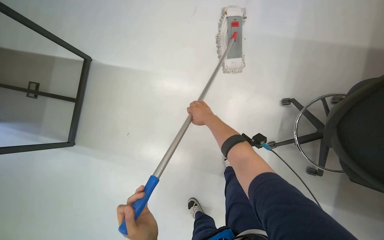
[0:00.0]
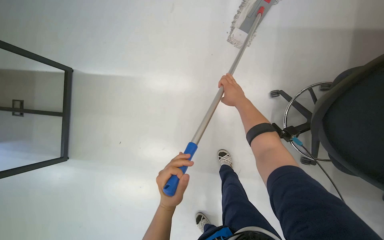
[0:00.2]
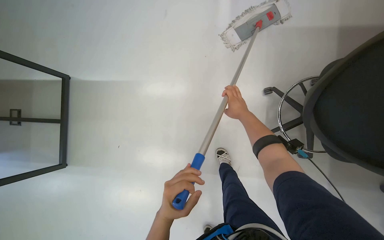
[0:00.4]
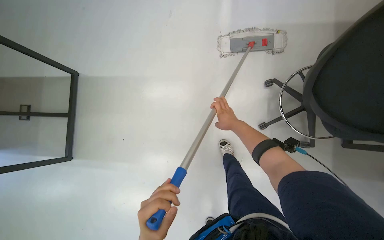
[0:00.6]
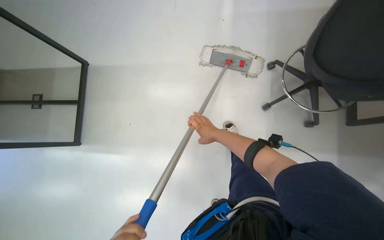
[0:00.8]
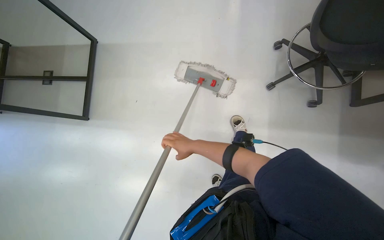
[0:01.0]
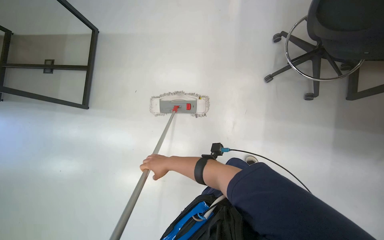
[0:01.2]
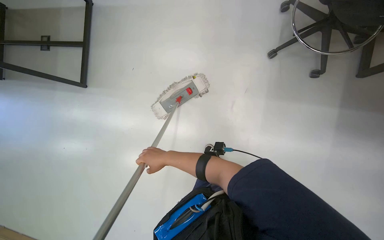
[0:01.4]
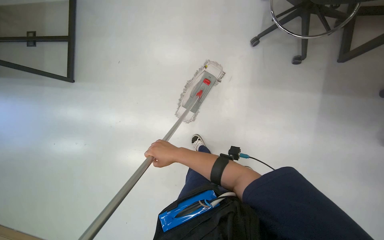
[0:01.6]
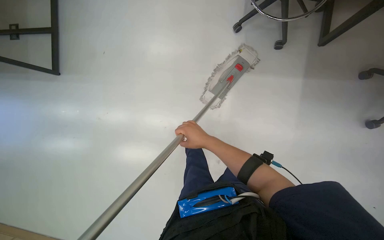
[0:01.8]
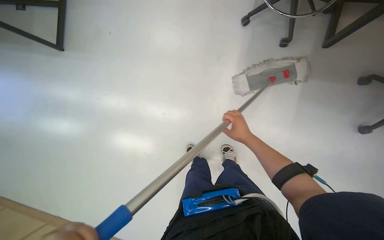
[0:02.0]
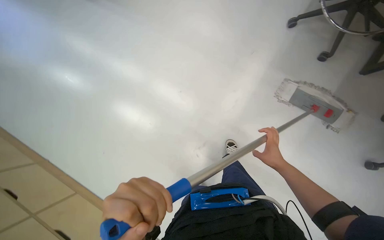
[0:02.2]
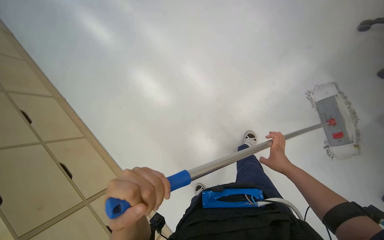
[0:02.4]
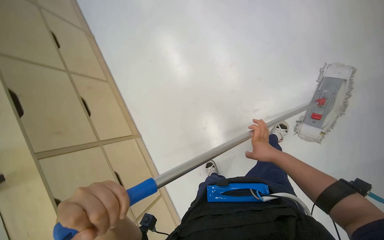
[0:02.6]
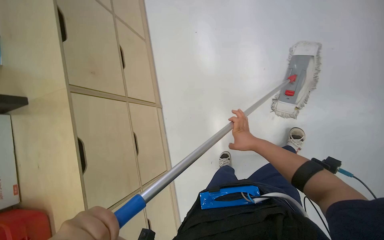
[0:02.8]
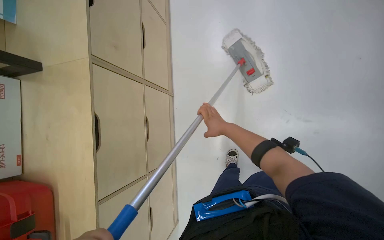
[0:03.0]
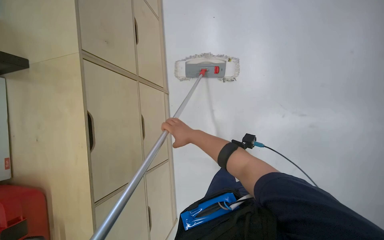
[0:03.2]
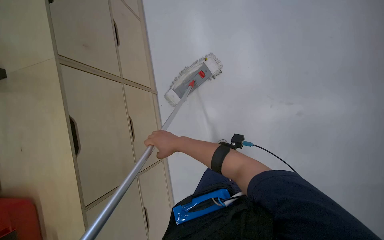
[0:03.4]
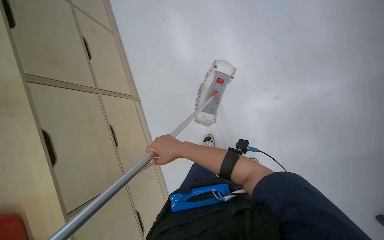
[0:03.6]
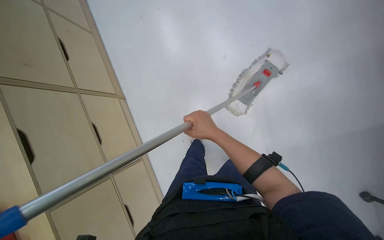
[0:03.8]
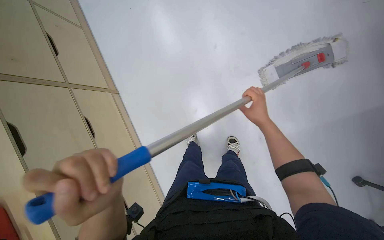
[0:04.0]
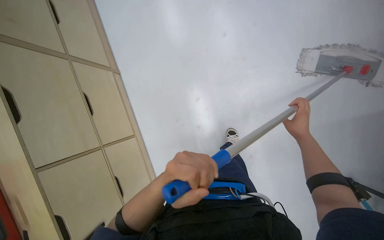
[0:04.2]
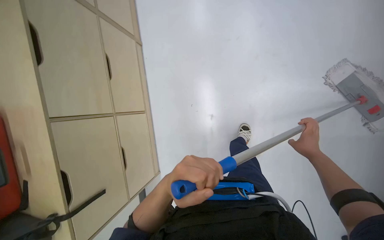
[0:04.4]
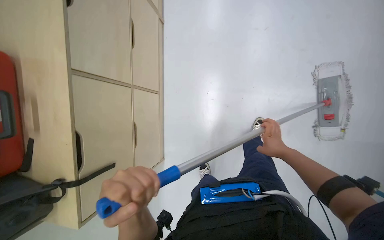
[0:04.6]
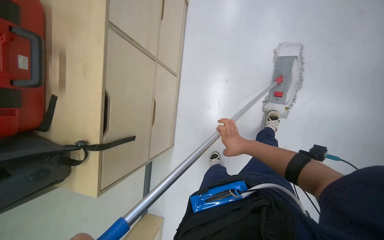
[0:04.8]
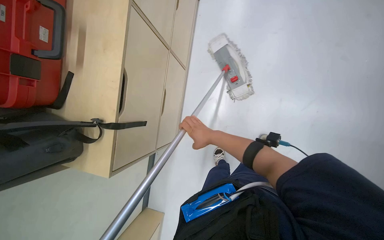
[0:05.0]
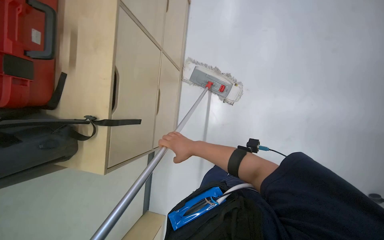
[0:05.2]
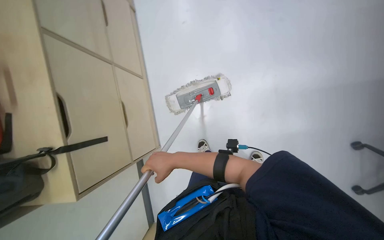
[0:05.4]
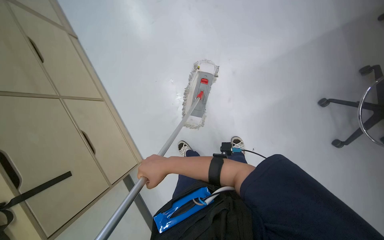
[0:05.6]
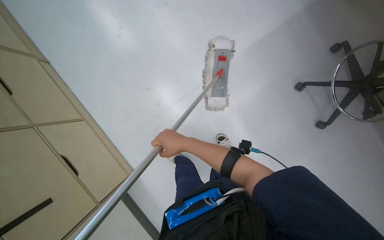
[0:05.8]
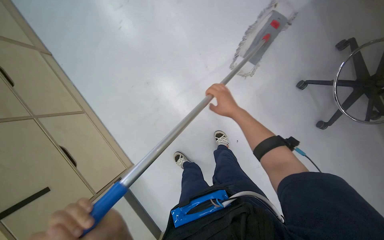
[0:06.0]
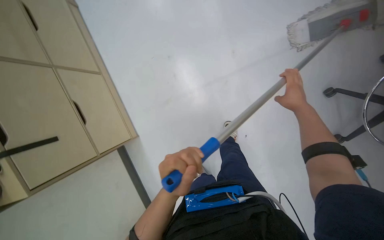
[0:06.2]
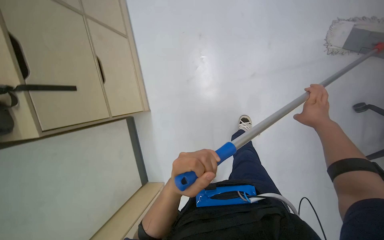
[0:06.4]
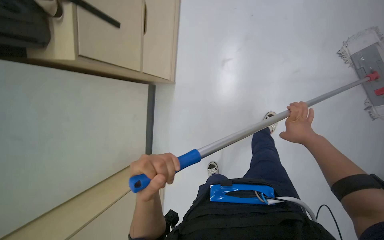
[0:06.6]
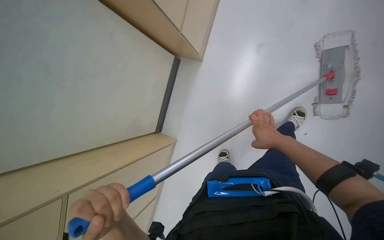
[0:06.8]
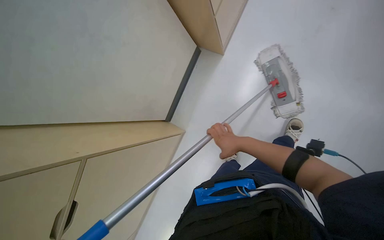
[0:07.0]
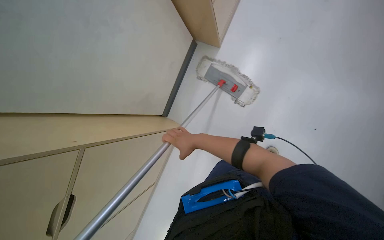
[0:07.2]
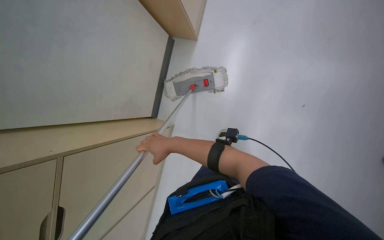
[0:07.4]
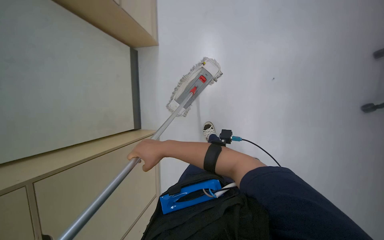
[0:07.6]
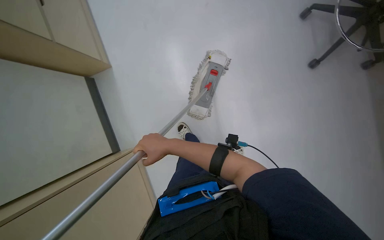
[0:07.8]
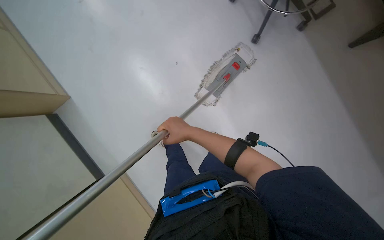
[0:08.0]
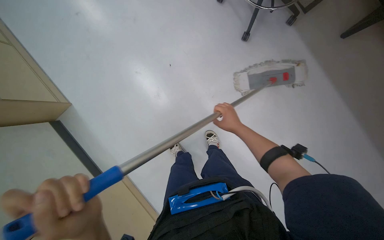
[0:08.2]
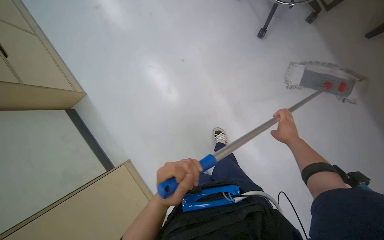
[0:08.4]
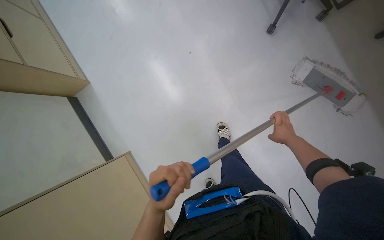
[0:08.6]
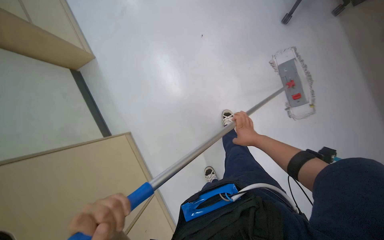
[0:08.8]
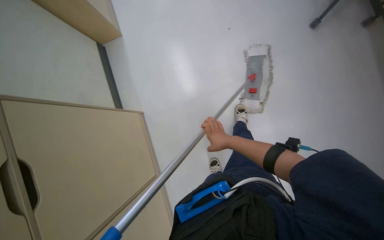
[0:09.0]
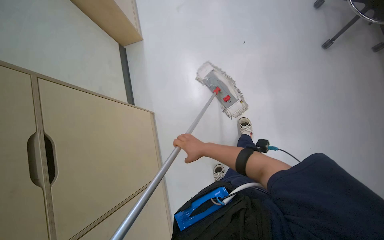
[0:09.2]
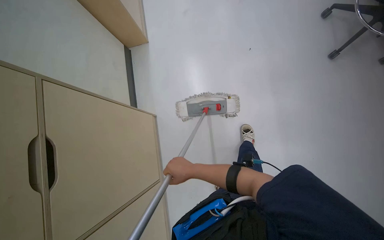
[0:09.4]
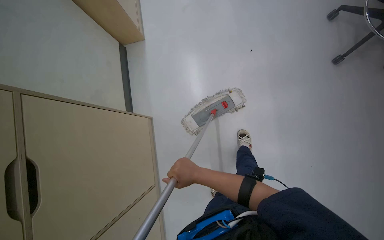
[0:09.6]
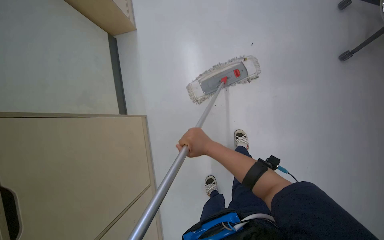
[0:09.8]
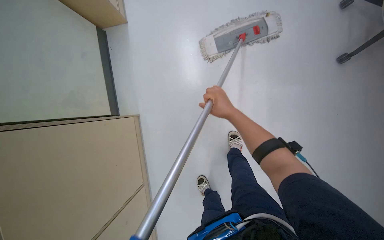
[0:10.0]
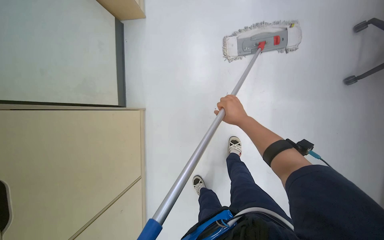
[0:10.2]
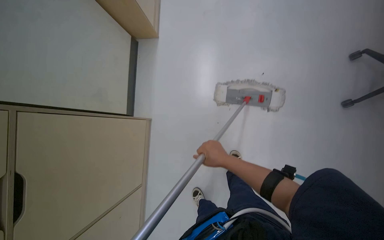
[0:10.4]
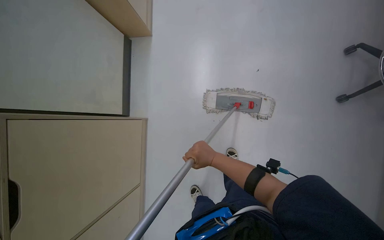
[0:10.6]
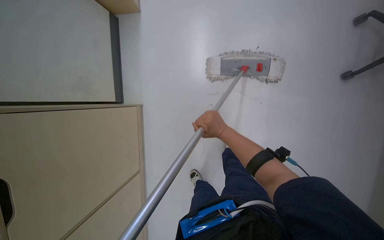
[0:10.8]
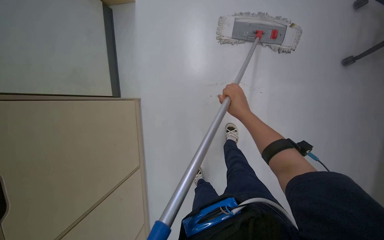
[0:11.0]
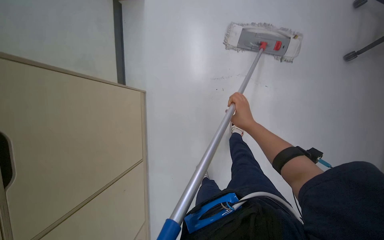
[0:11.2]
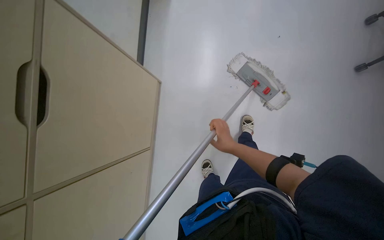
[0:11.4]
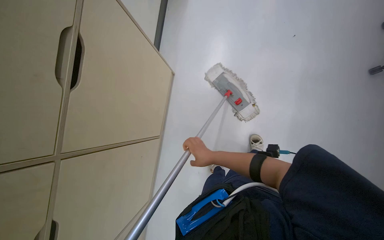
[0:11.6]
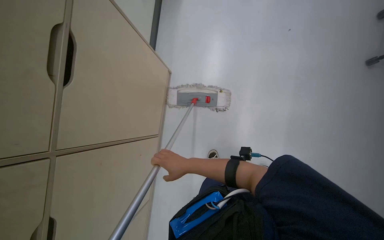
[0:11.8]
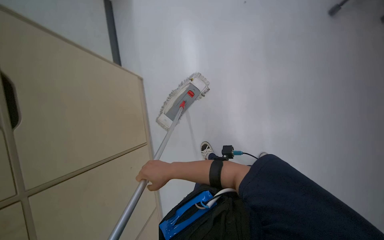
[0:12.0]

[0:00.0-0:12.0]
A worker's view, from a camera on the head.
Job: mopping floor.
The whole recording: Mopping office floor. The worker mops the office floor, moving chairs and opening a glass door to clean the entire area.
0:03.0 to 0:04.4: The wearer looks approximately 15 degrees further downward. The right hand travels to the right by approximately 35 cm.
0:09.0 to 0:10.4: The right hand goes down the picture and returns, some 5 cm each way.

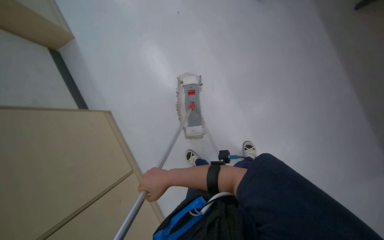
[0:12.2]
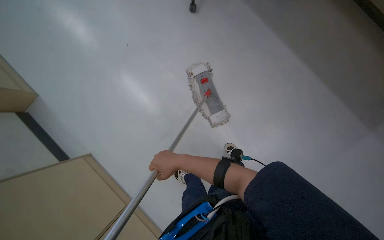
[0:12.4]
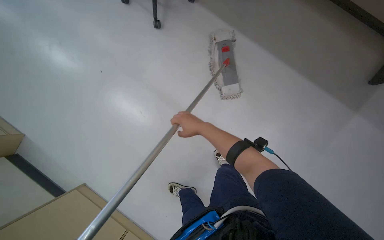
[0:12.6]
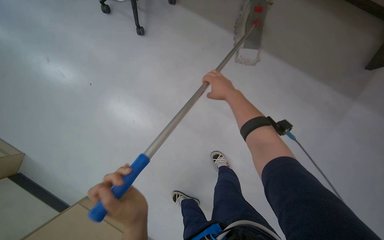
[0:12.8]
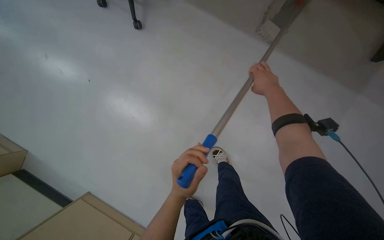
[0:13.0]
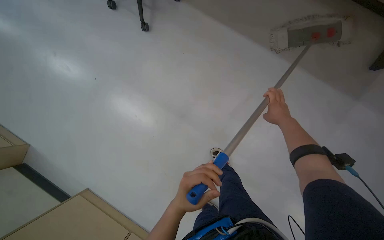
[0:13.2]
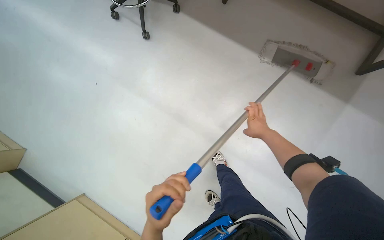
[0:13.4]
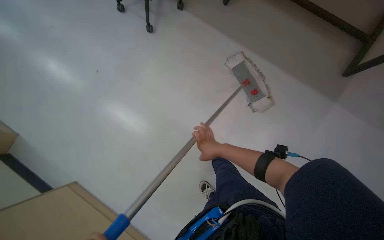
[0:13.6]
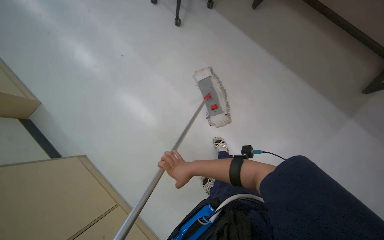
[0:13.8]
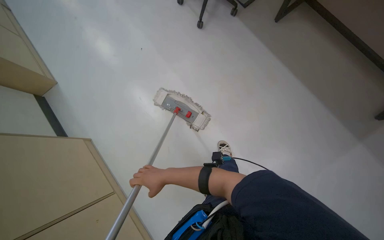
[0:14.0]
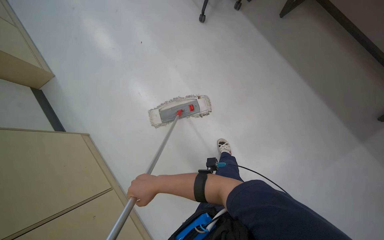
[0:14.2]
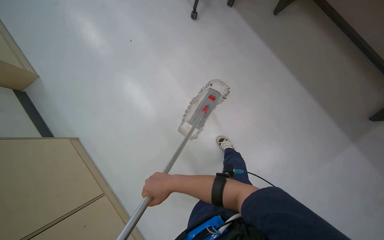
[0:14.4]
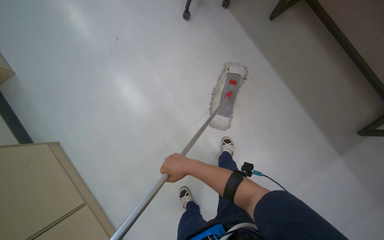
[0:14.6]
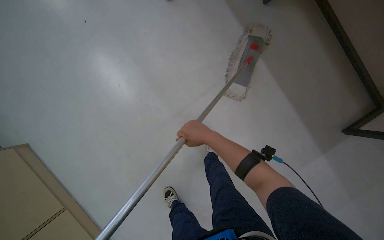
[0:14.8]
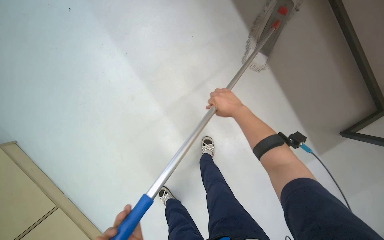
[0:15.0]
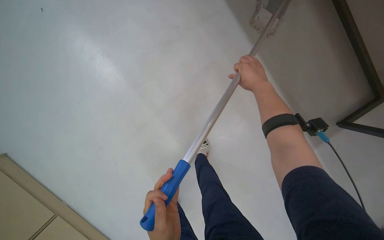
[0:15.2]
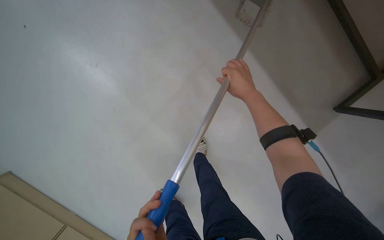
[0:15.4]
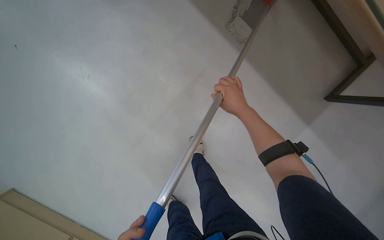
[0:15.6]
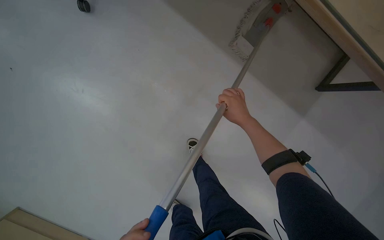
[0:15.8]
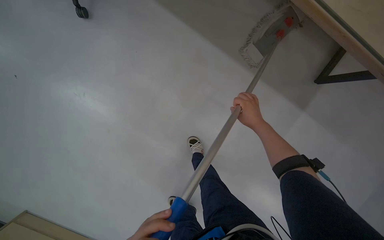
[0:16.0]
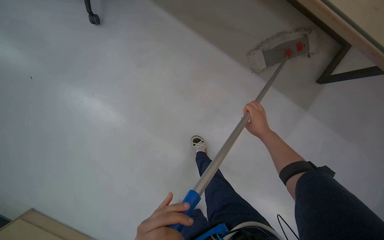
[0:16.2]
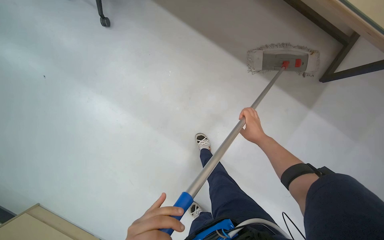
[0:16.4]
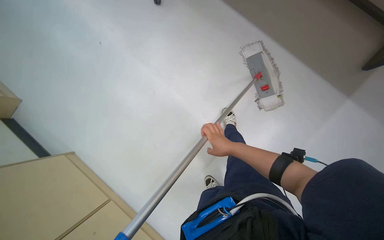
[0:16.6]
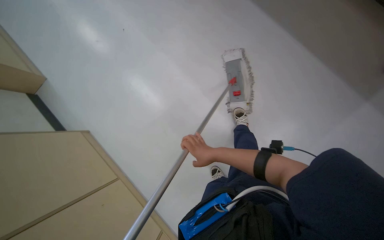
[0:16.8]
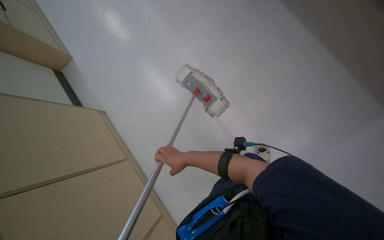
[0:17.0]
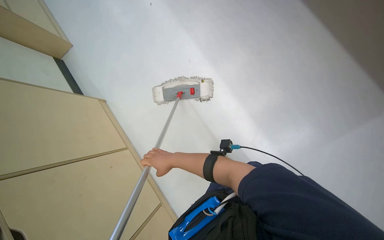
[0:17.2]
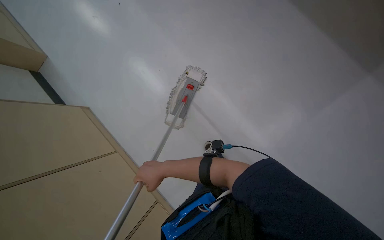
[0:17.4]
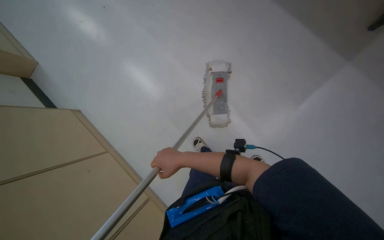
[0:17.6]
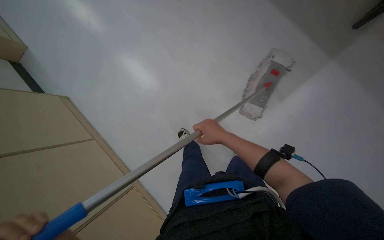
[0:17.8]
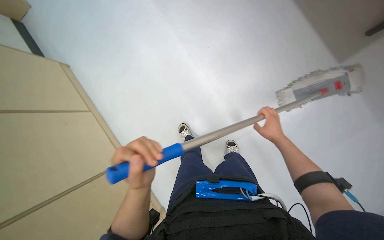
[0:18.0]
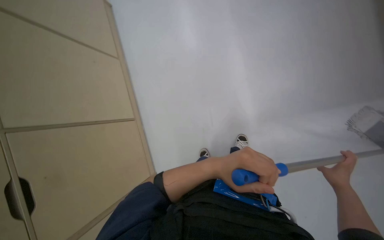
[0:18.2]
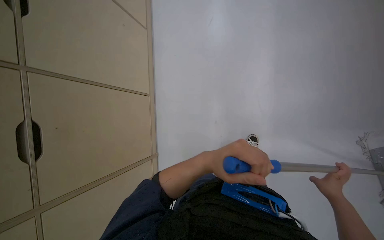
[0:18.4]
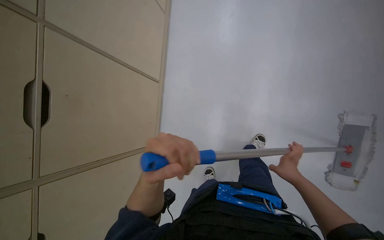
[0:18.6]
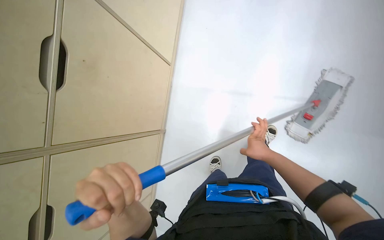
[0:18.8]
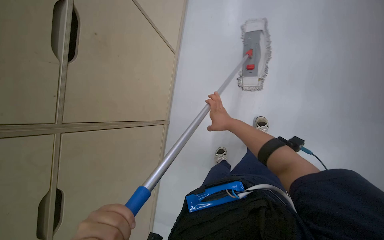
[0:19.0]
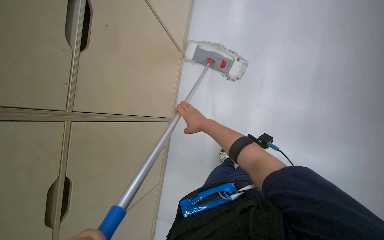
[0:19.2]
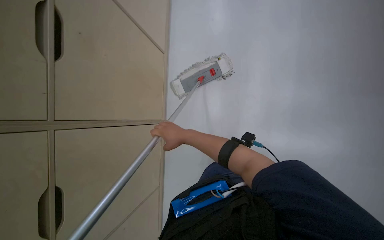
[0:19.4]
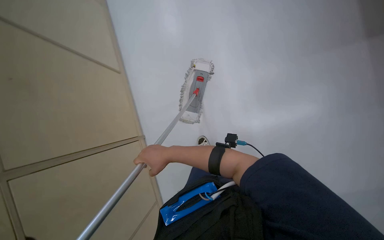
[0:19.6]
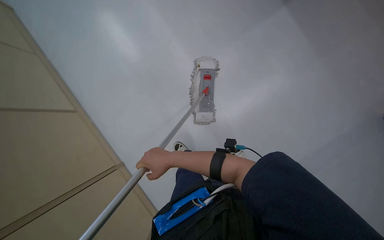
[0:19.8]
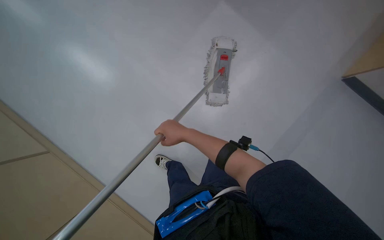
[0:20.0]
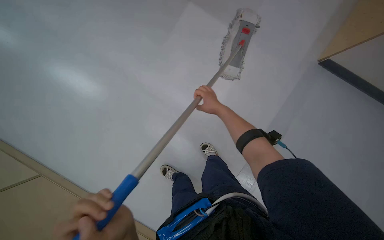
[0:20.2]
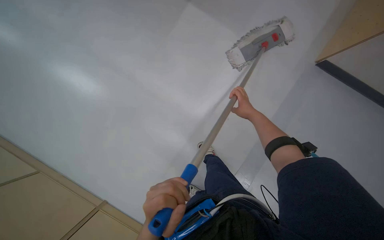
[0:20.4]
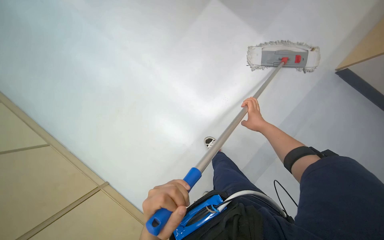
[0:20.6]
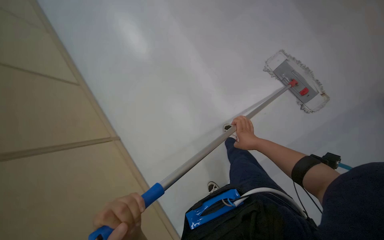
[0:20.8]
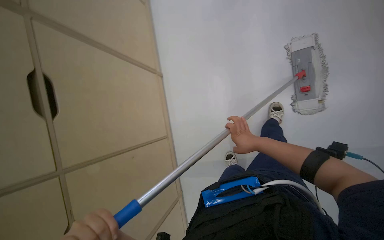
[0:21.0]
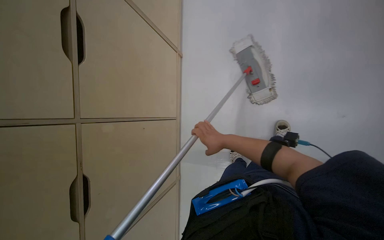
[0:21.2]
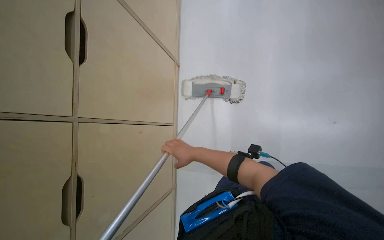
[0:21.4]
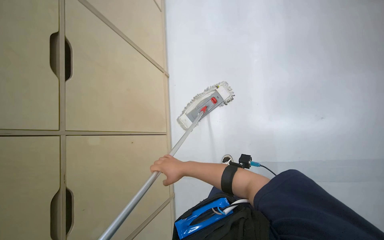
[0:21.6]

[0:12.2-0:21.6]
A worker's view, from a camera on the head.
Job: mopping floor.
The whole recording: Mopping office floor. The worker mops the office floor, moving chairs and opening a glass door to clean the entire area.
0:17.0 to 0:18.4: The wearer moves about 50 cm. The wearer looks roughly 40 degrees further downward. The scene turns approximately 30 degrees clockwise in the picture.
0:18.4 to 0:20.0: The right hand shifts approximately 35 cm to the left and farther from the camera.
